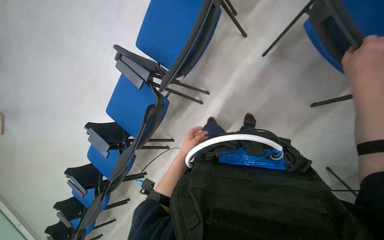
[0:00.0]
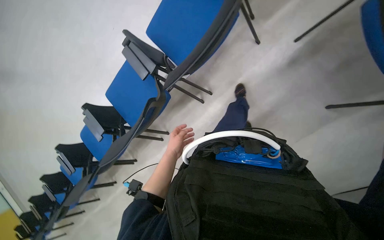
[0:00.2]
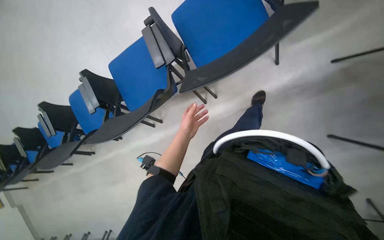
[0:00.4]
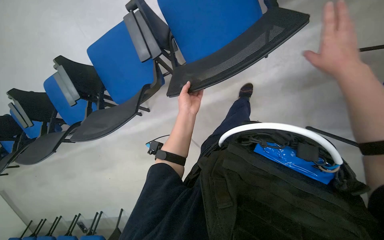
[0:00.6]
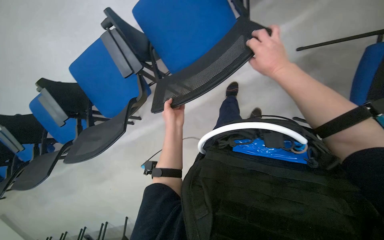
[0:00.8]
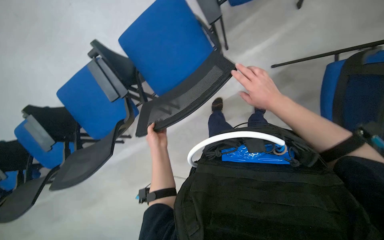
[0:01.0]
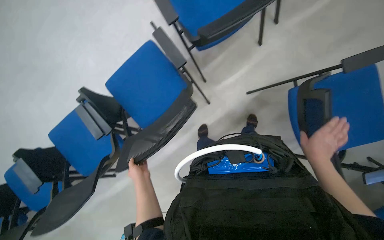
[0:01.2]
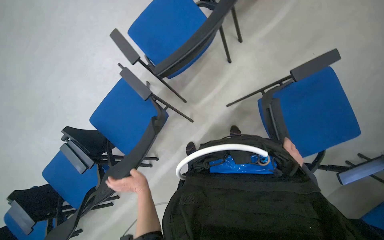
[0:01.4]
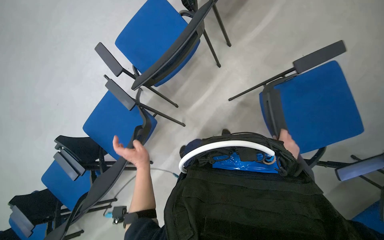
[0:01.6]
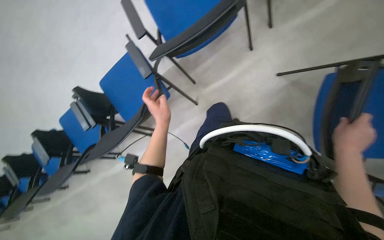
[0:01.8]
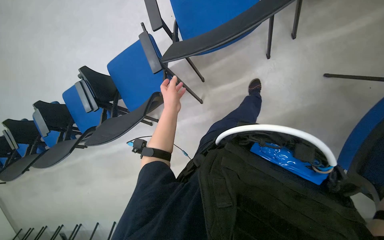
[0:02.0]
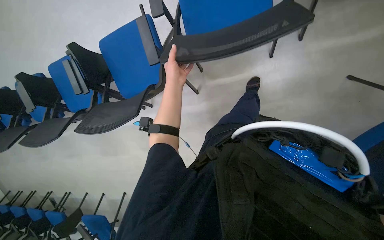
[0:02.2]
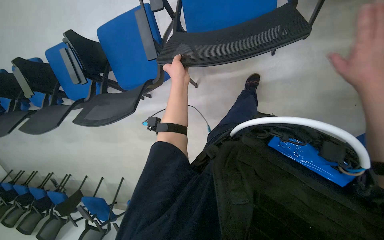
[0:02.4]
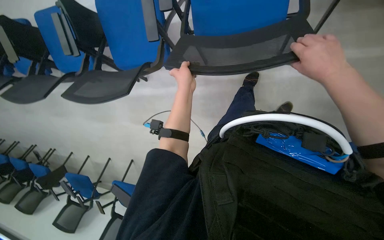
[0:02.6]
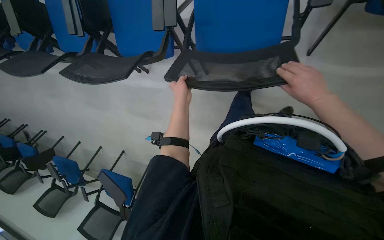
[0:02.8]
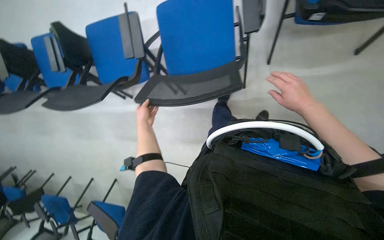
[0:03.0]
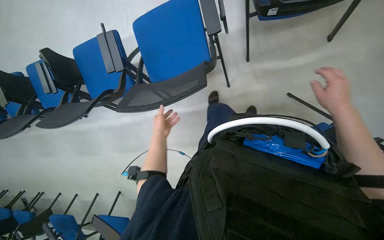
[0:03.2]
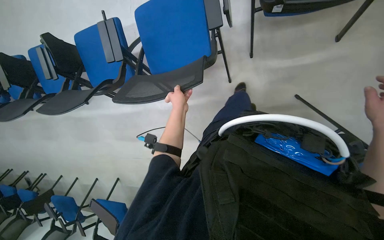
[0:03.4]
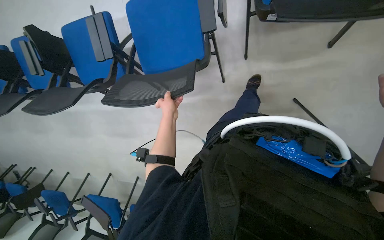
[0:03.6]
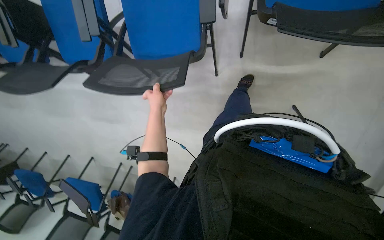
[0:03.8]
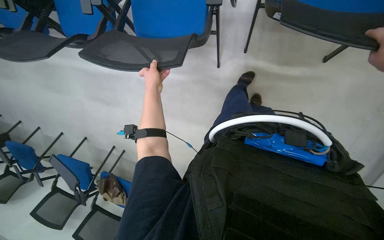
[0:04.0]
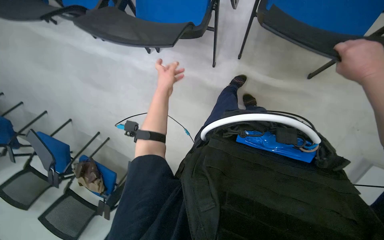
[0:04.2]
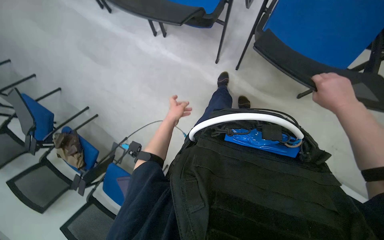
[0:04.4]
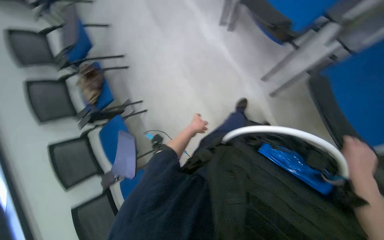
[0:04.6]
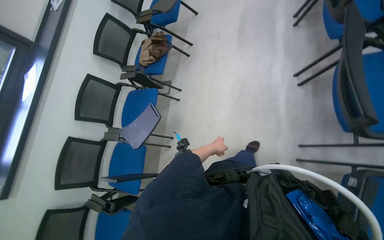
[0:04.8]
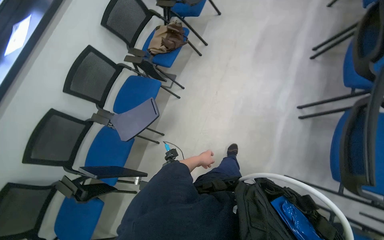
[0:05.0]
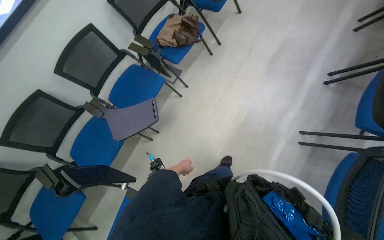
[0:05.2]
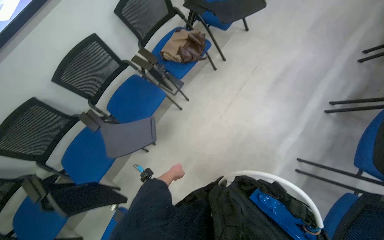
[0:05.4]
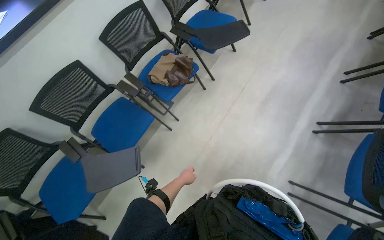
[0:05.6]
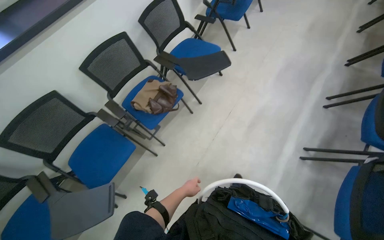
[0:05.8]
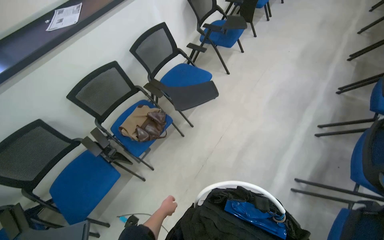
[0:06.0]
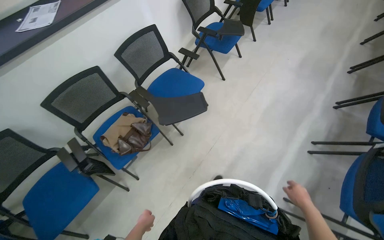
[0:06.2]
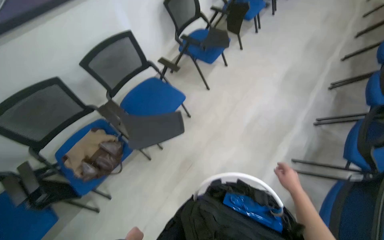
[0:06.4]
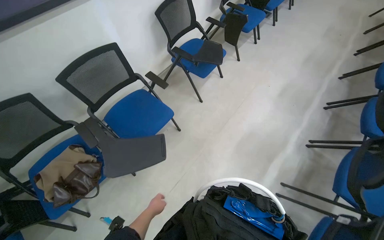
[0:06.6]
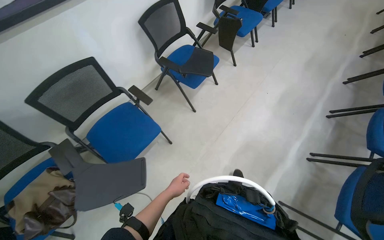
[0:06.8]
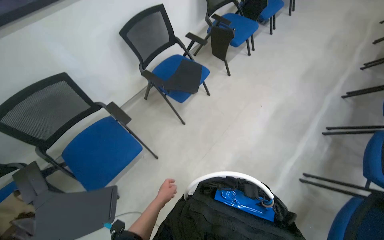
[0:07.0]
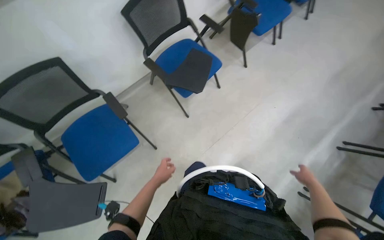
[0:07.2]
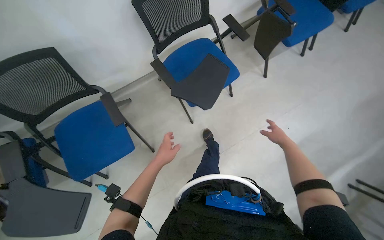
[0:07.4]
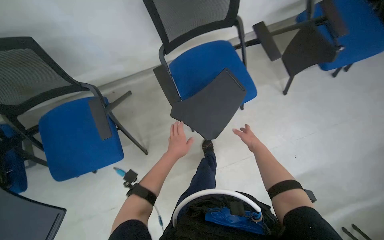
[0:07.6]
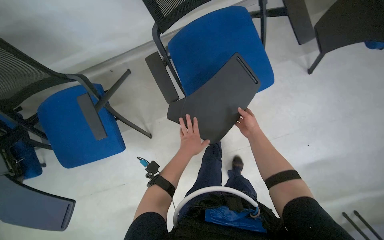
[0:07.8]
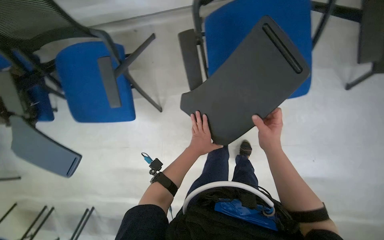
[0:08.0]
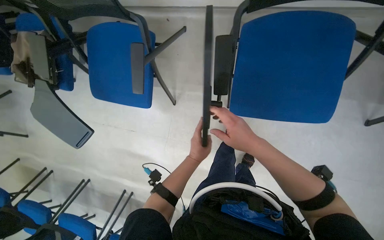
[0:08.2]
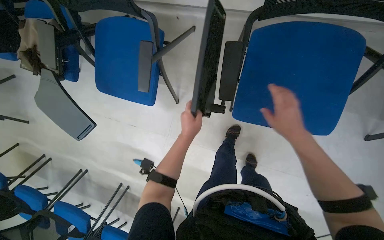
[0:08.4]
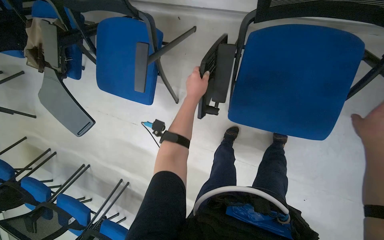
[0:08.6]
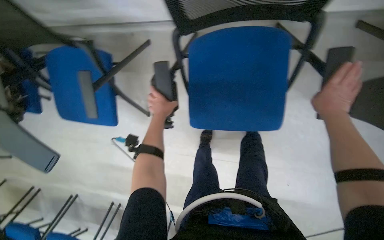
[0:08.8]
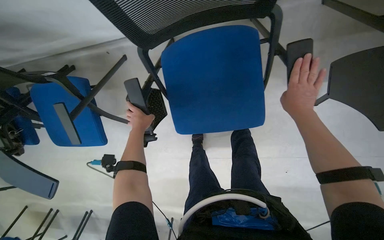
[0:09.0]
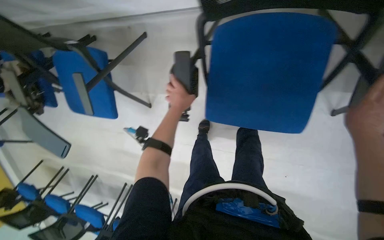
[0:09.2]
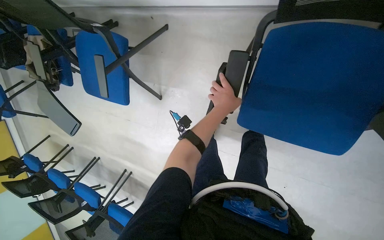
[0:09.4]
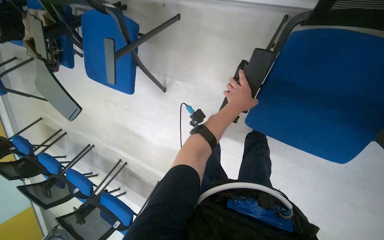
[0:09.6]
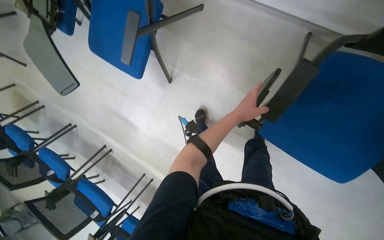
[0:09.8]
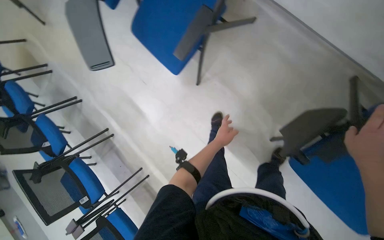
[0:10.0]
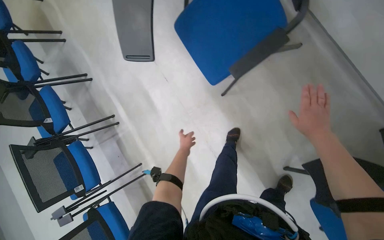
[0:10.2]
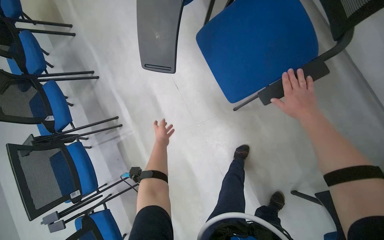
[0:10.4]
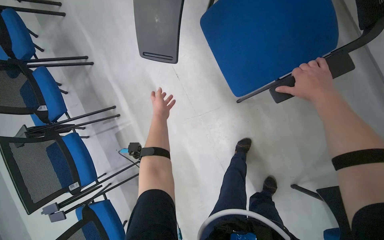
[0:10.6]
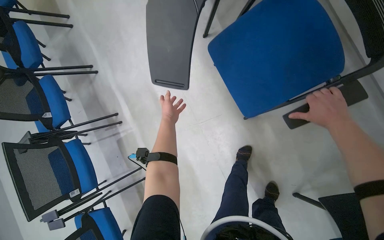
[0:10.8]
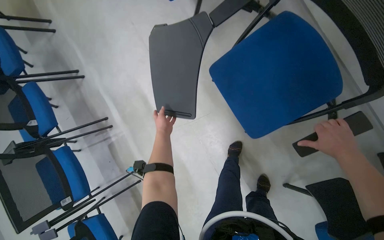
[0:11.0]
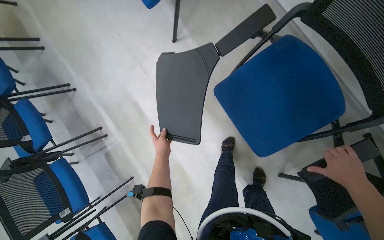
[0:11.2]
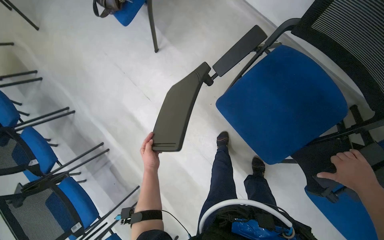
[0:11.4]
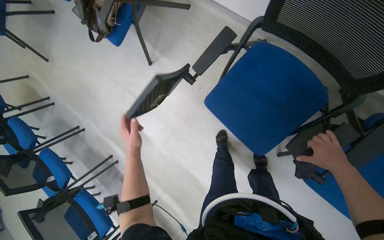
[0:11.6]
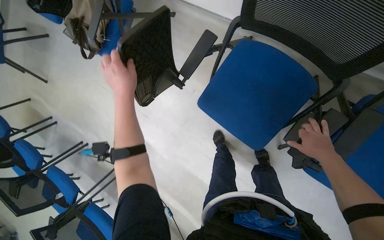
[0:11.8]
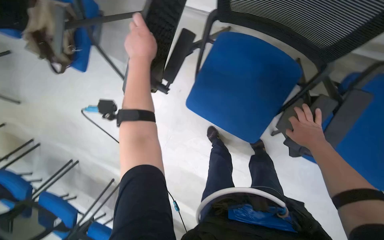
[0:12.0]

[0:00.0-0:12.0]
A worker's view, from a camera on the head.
Job: organizing items.
The whole recording: Folding office chairs. The worker folds the seats and writing tablets of multiple office chairs.
0:00.0 to 0:01.6: The camera travels roughly 60 cm.
0:01.6 to 0:03.0: The view tips downward by some 25 degrees. The scene turns about 40 degrees clockwise in the picture.
0:03.0 to 0:04.4: The scene turns approximately 30 degrees clockwise in the picture.
0:06.0 to 0:07.6: The wearer moves some 1.5 m. The view tips downward by approximately 20 degrees. The scene turns approximately 35 degrees clockwise in the picture.
0:07.6 to 0:09.0: The wearer moves about 50 cm. The view tilts approximately 25 degrees downward.
0:09.0 to 0:10.4: The camera is carried some 80 cm. Everything in view rotates approximately 65 degrees clockwise.
0:10.4 to 0:12.0: The scene rotates counterclockwise by about 40 degrees.

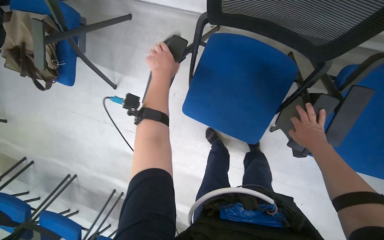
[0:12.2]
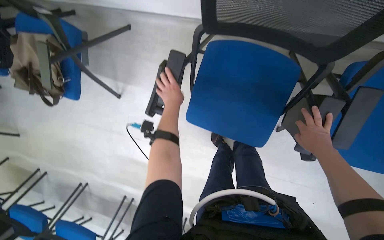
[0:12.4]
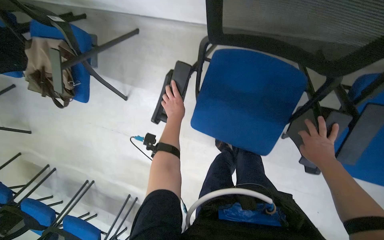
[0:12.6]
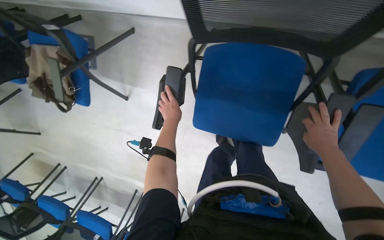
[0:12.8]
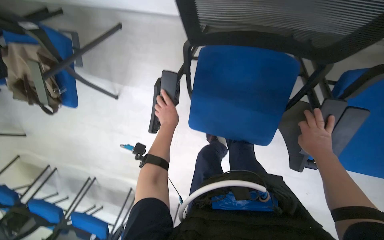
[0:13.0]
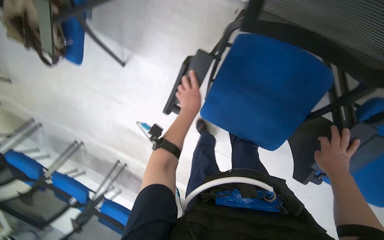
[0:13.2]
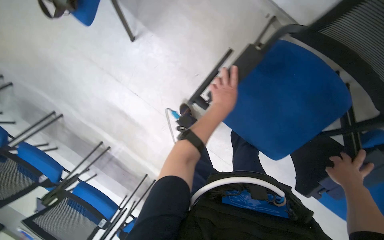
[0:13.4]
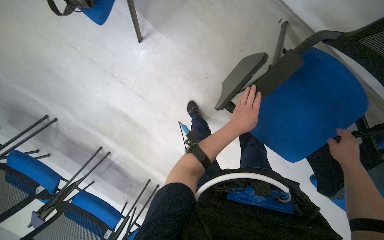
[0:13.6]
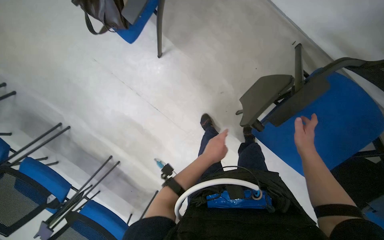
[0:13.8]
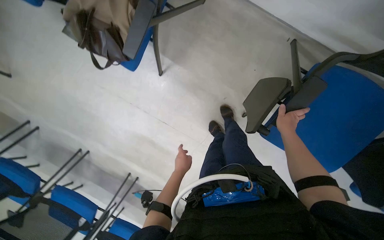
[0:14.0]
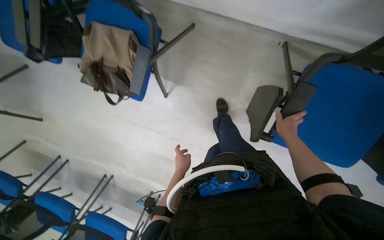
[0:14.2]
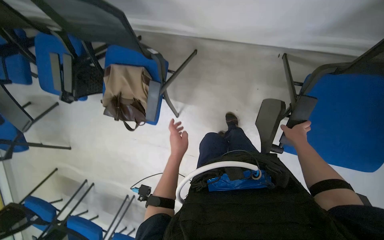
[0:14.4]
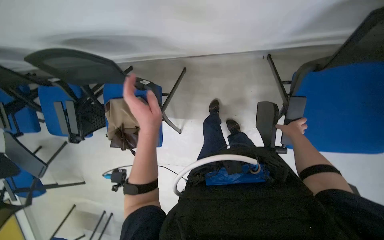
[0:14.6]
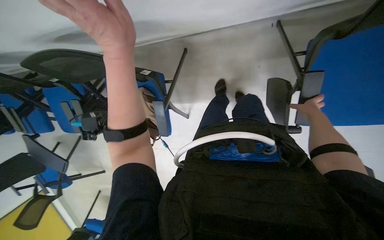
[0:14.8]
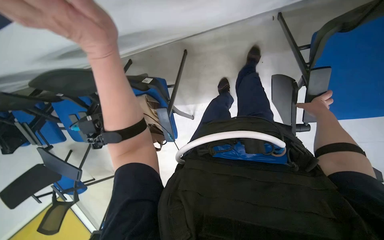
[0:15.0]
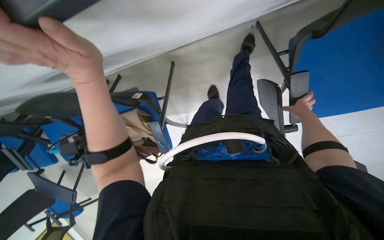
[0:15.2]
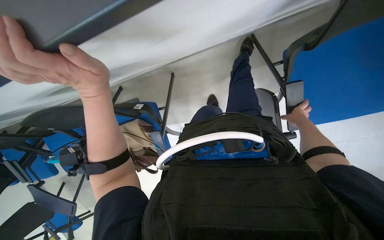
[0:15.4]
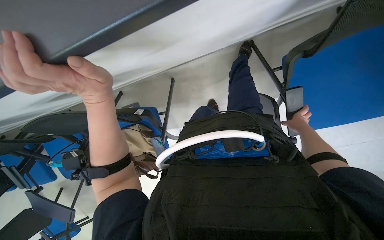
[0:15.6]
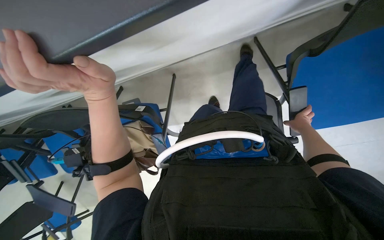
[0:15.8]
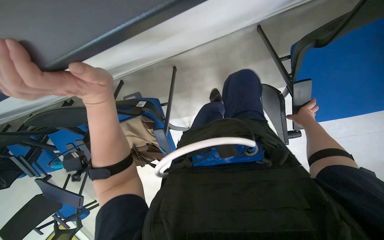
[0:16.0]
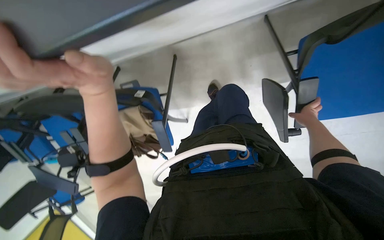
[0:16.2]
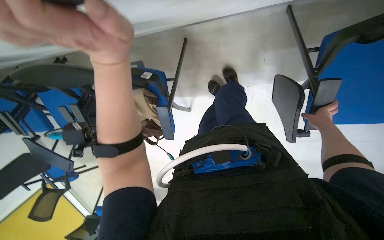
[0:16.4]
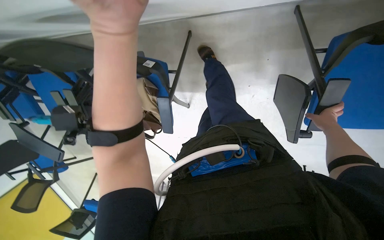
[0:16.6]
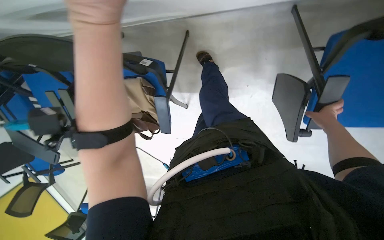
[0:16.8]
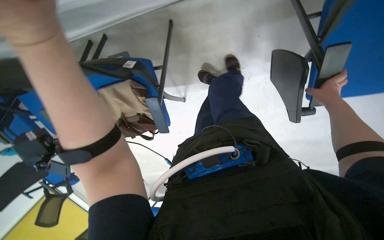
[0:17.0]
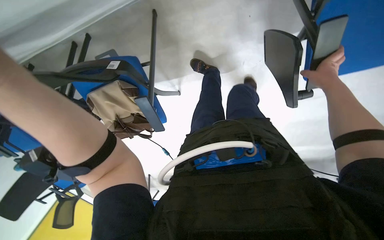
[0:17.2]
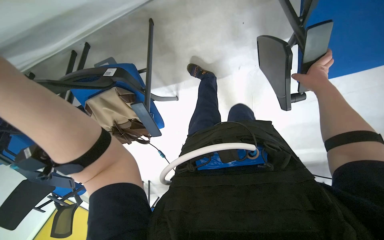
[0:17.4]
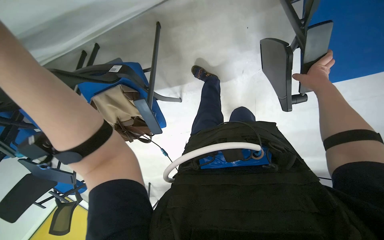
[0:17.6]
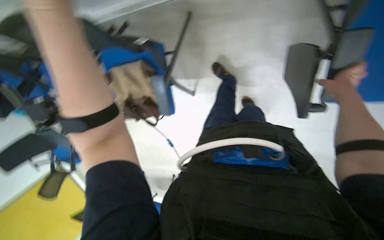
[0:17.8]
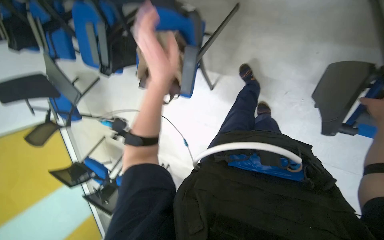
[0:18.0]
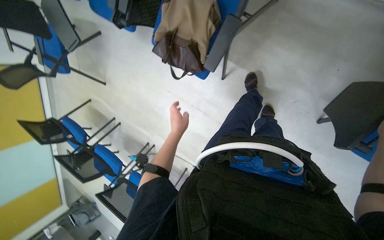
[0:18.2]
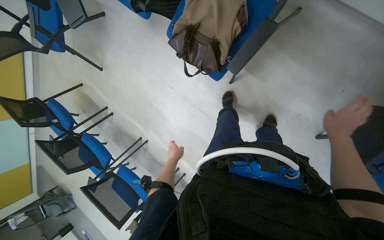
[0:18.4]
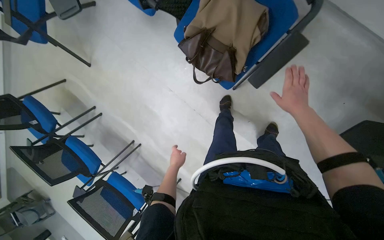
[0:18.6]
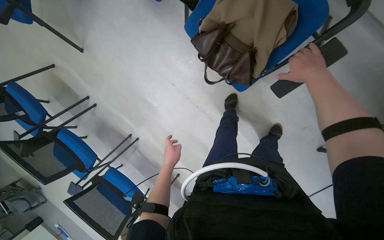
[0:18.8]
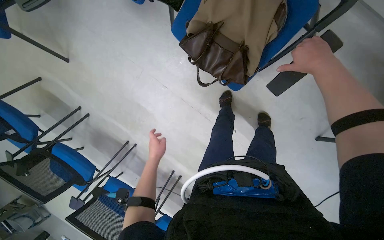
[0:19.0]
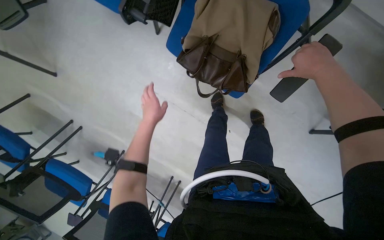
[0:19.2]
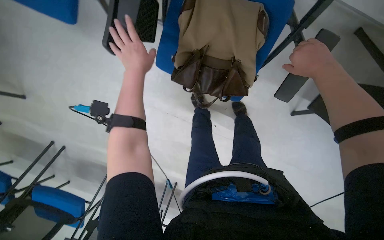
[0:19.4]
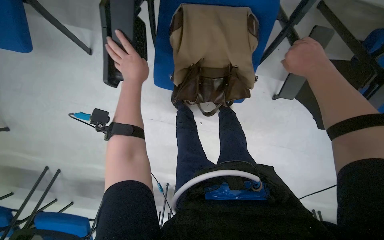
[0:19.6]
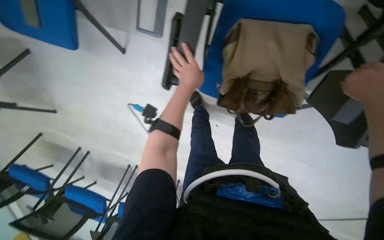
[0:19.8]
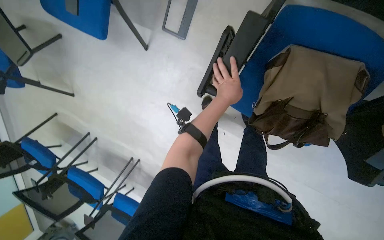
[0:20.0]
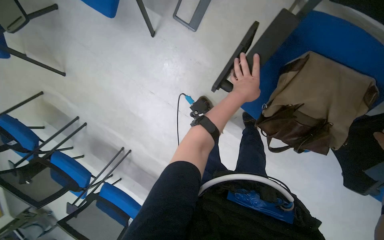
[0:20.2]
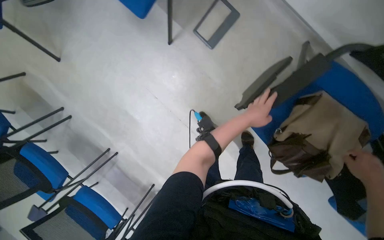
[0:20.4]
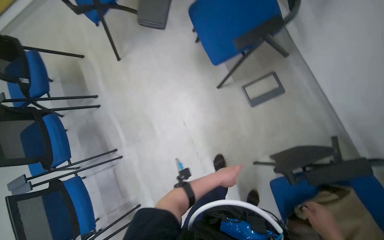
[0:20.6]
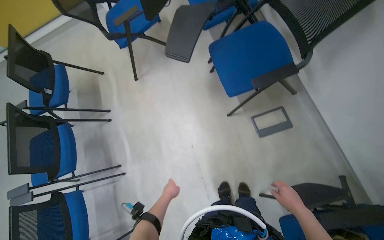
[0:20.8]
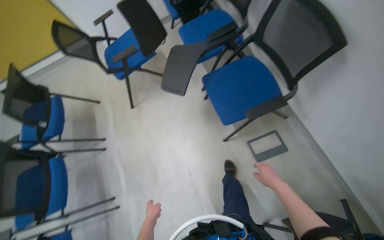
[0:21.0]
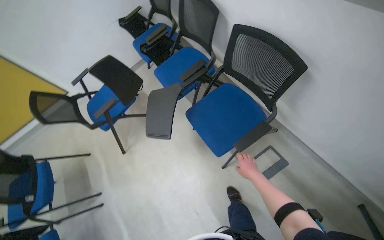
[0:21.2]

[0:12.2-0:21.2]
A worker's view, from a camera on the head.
Job: organizing items.
The whole recording: Folding office chairs. The worker folds the seats and writing tablets of multiple office chairs.
0:12.2 to 0:13.8: The camera is carried about 40 cm.
0:13.8 to 0:15.2: The camera is aimed some 20 degrees further to the left. The scene rotates counterclockwise by about 50 degrees.
0:16.6 to 0:18.2: The scene turns roughly 30 degrees clockwise in the picture.
0:18.2 to 0:19.8: The camera travels about 60 cm. The camera is aimed approximately 25 degrees further to the right.
